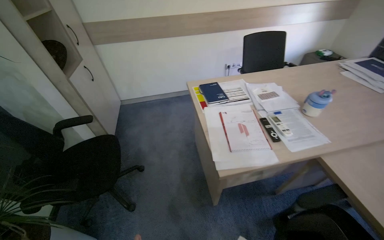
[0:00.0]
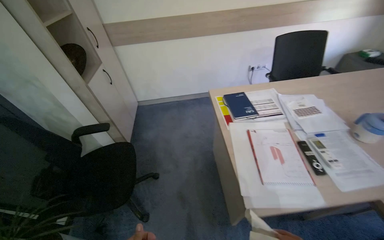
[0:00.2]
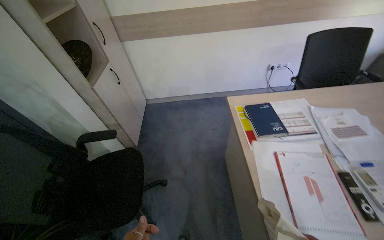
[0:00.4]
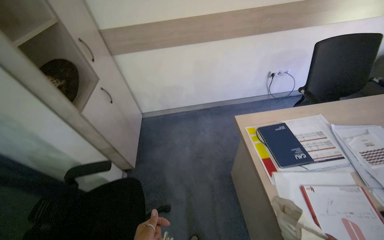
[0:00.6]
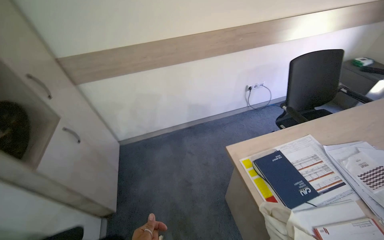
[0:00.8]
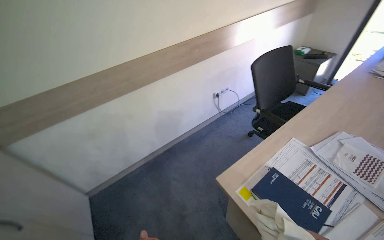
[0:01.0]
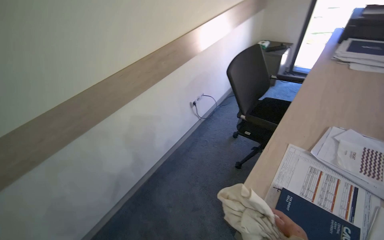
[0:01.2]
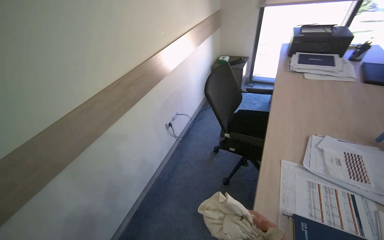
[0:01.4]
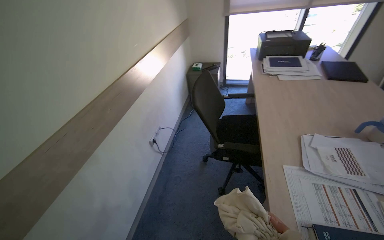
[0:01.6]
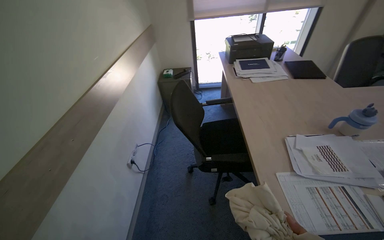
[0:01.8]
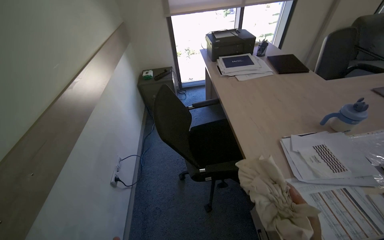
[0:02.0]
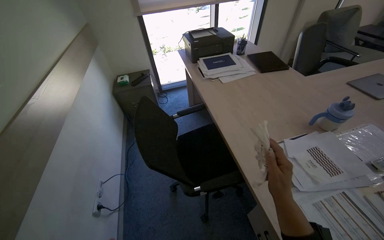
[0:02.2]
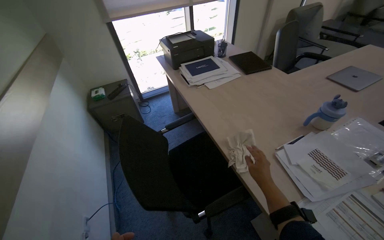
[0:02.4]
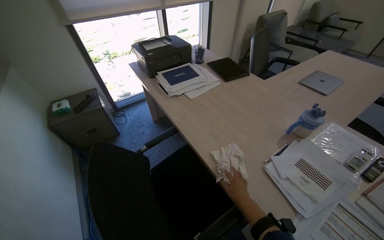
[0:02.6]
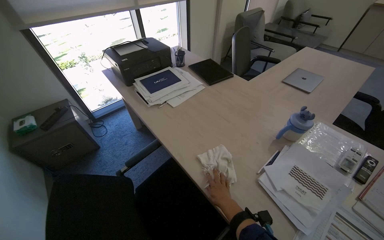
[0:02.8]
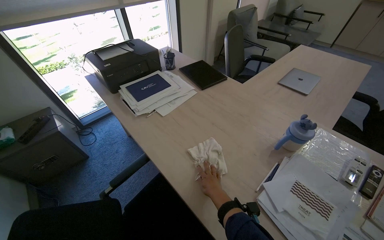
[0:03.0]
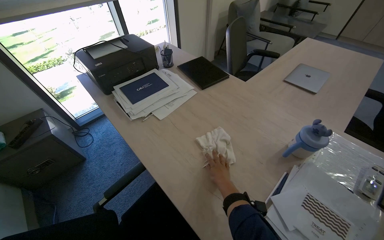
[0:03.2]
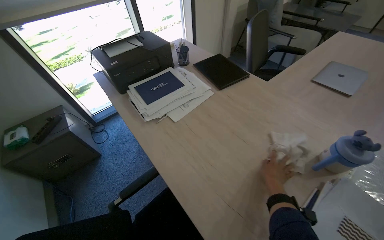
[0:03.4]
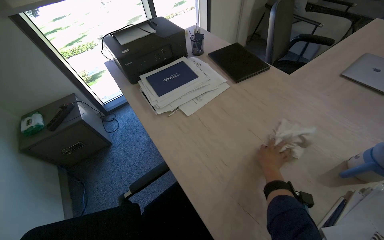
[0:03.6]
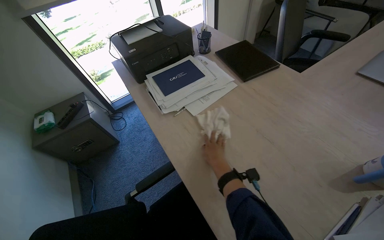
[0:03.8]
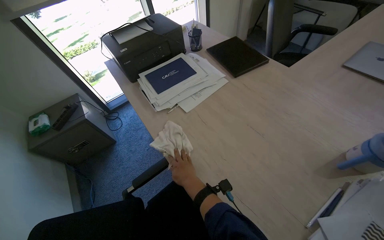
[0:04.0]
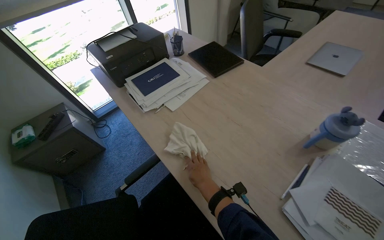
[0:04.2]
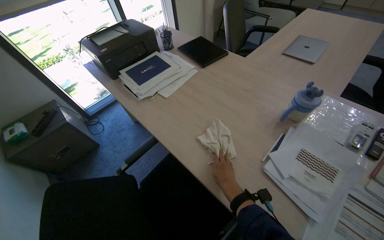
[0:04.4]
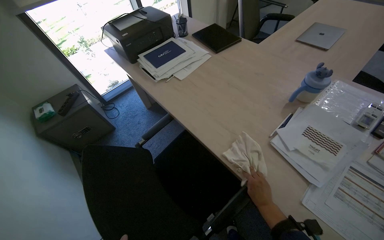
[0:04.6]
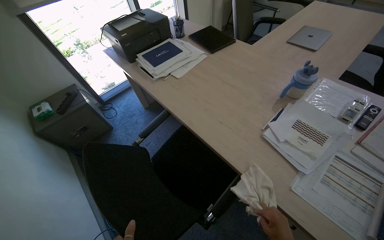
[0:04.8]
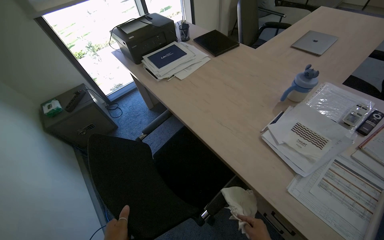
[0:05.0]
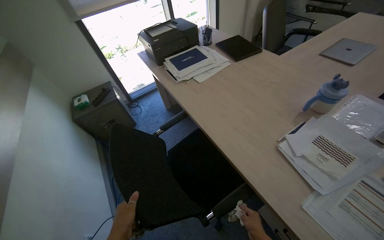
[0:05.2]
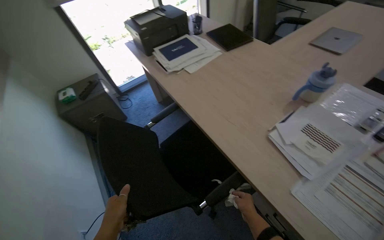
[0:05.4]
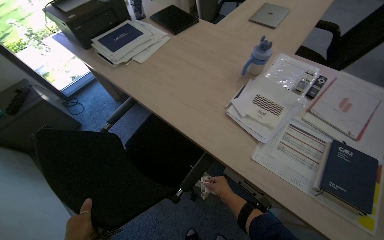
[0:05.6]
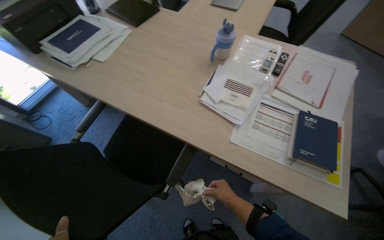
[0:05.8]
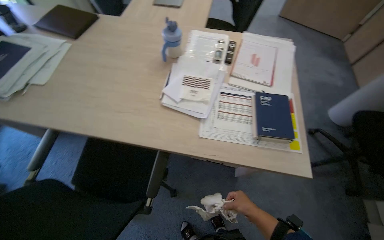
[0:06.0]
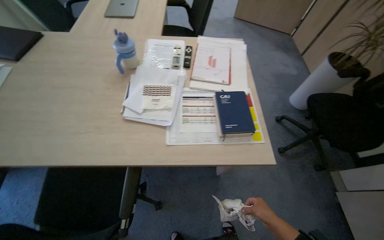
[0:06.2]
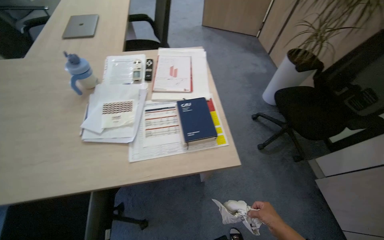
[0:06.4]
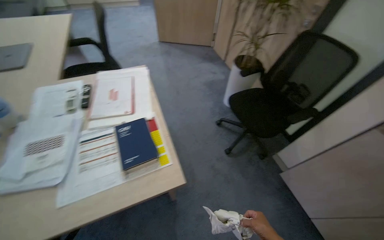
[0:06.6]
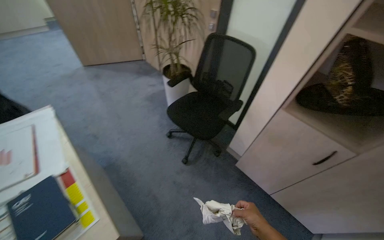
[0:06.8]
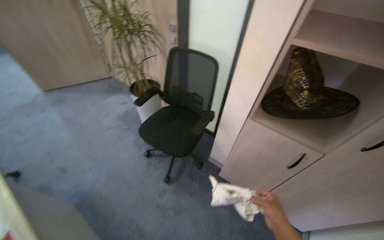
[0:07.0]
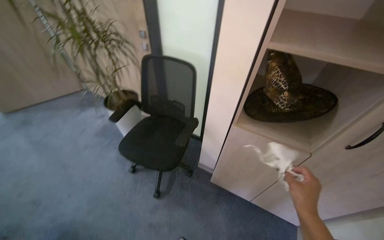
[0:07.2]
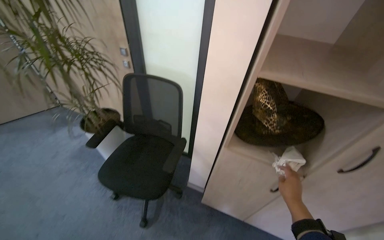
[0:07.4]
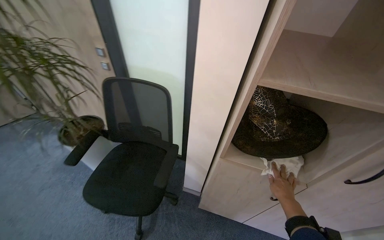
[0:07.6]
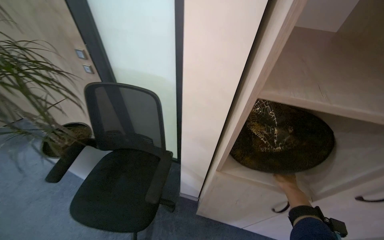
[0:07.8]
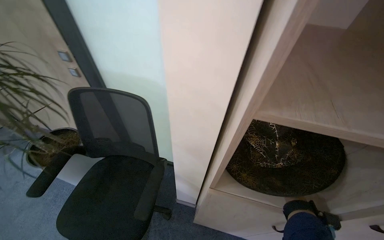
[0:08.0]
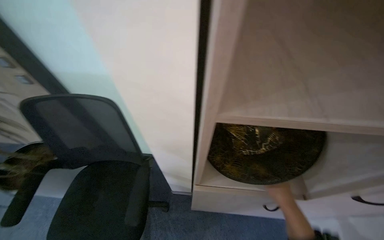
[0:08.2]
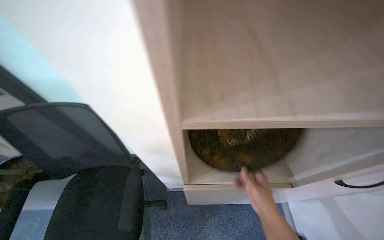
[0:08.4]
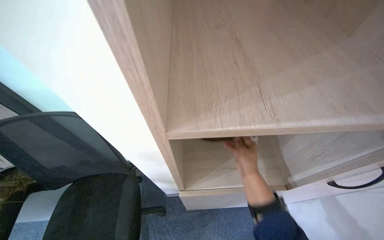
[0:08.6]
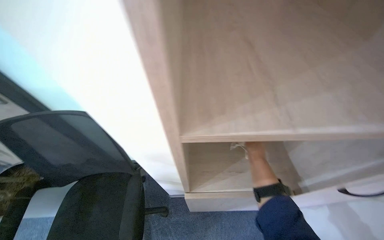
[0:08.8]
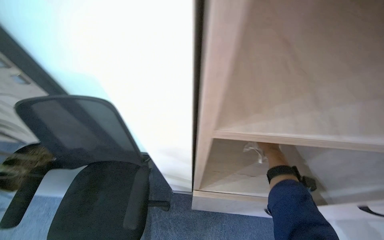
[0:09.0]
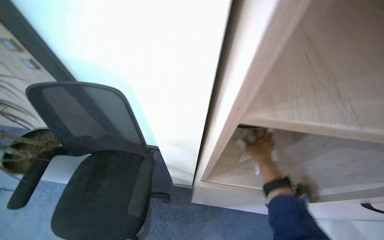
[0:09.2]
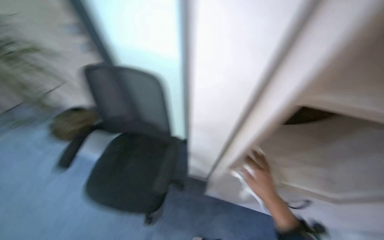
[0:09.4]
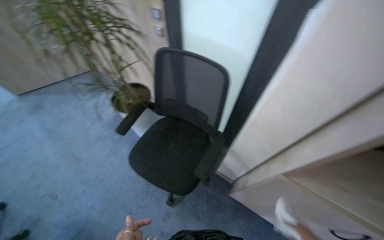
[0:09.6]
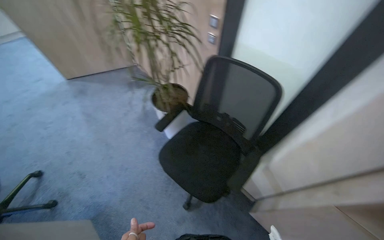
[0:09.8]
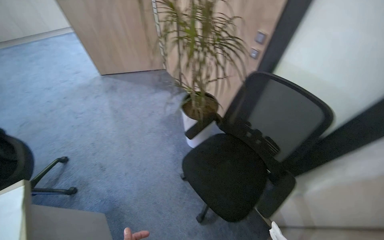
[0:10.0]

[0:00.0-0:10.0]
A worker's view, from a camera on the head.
Job: wiping surfaces.
The whole recording: Wiping office desk and shelves. The worker wipes the office desk and adjacent shelves with a cloth.
0:00.0 to 0:01.4: The head travels roughly 1 m. The wearer's head swings about 50 degrees to the right.
0:01.4 to 0:02.8: The camera travels about 70 cm. The wearer looks approximately 65 degrees further to the right.
0:02.8 to 0:04.2: The right hand goes some 15 cm up the picture, and goes to the right and returns, about 10 cm each way.
0:04.2 to 0:05.8: The wearer's head swings about 20 degrees to the right.
0:05.8 to 0:07.2: The camera travels roughly 90 cm. The wearer's head swings some 90 degrees to the right. The view tips upward by some 15 degrees.
0:07.2 to 0:08.6: The head travels approximately 40 cm. The head turns to the right by about 30 degrees.
0:08.6 to 0:10.0: The head travels roughly 60 cm. The wearer's head swings roughly 55 degrees to the left.

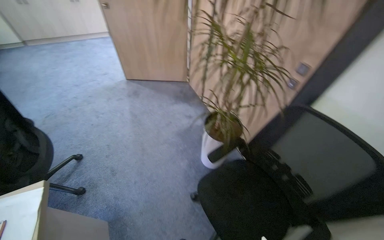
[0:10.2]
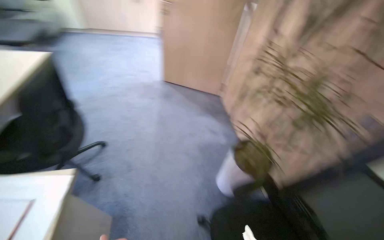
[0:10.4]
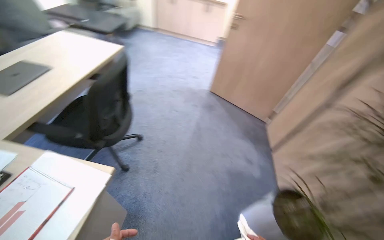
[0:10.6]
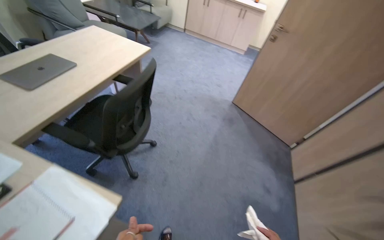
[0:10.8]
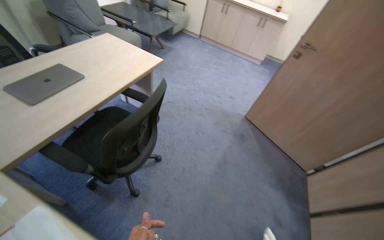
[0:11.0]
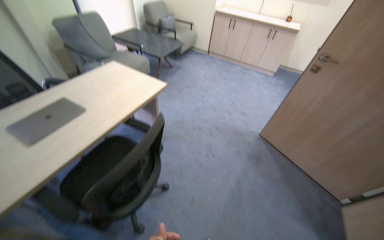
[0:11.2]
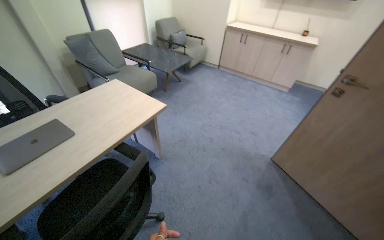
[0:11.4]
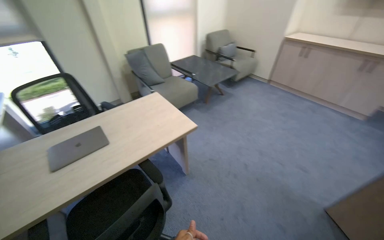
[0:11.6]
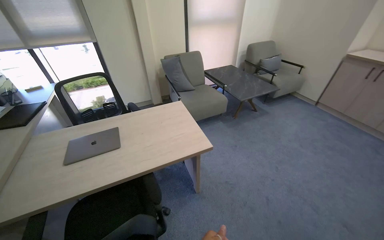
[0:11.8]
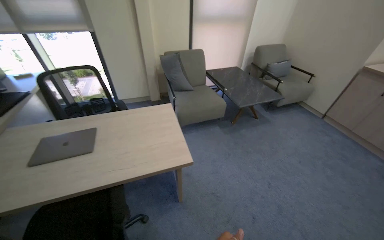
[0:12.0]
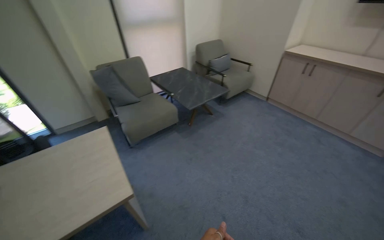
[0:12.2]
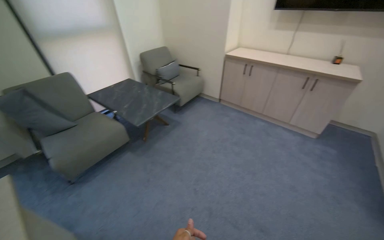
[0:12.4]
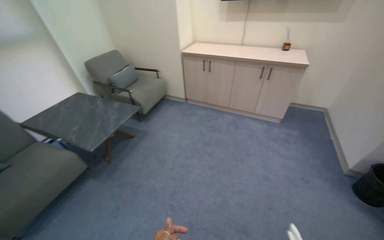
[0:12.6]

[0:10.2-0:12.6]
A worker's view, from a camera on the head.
Job: wiping surfaces.
The whole recording: Wiping office desk and shelves. The worker wipes the office desk and adjacent shelves with a cloth.
0:10.2 to 0:11.4: The head travels roughly 90 cm. The wearer looks some 60 degrees further to the left. The wearer looks approximately 15 degrees further upward.
0:11.4 to 0:12.6: The camera is carried some 1 m.

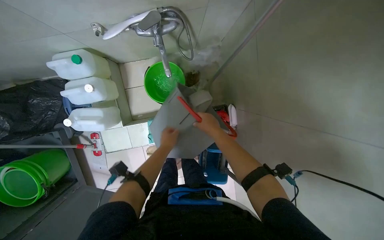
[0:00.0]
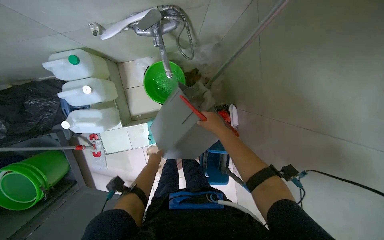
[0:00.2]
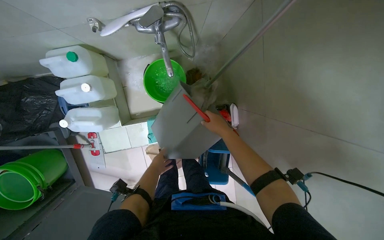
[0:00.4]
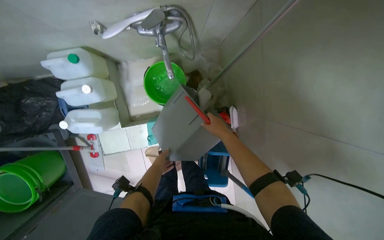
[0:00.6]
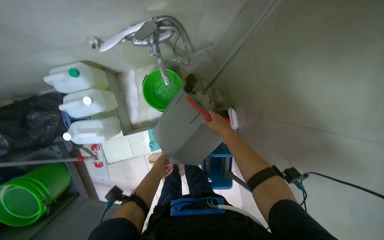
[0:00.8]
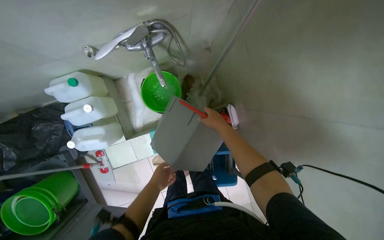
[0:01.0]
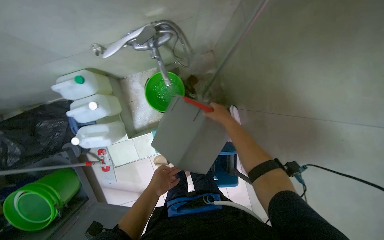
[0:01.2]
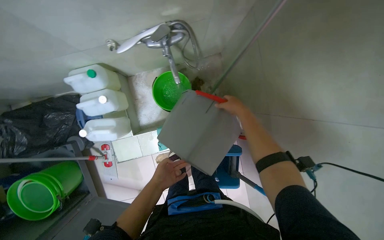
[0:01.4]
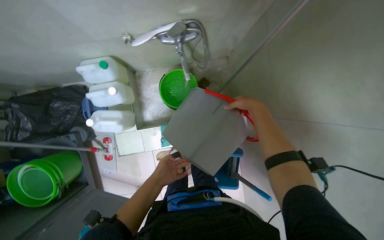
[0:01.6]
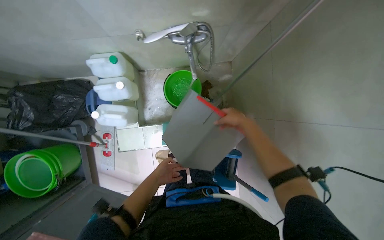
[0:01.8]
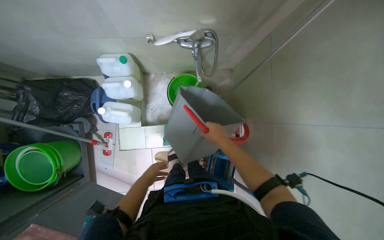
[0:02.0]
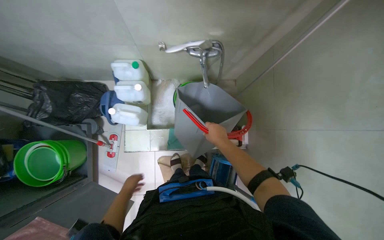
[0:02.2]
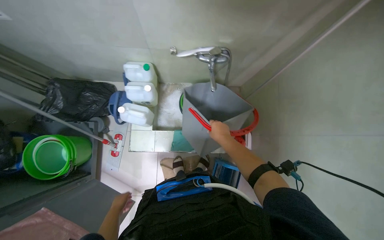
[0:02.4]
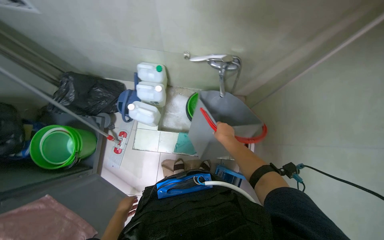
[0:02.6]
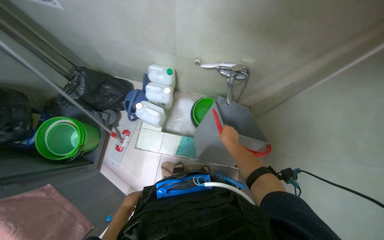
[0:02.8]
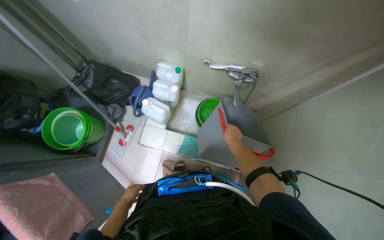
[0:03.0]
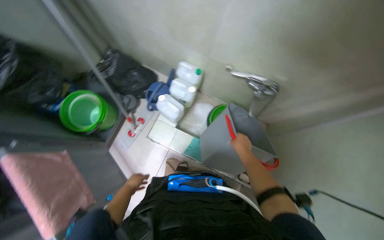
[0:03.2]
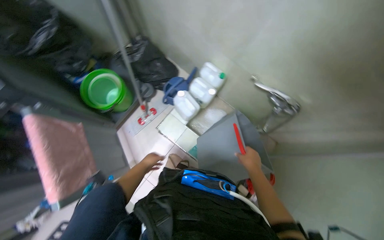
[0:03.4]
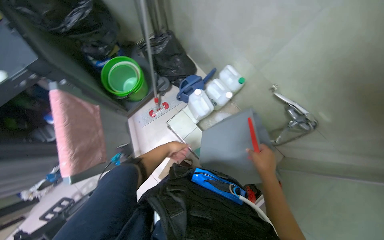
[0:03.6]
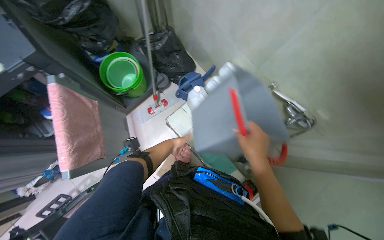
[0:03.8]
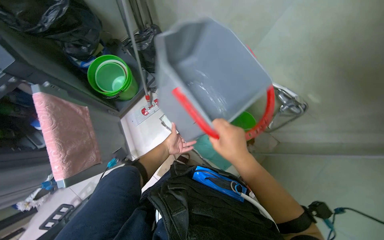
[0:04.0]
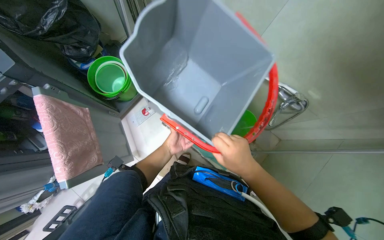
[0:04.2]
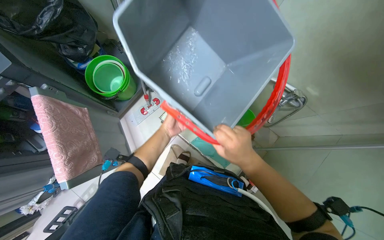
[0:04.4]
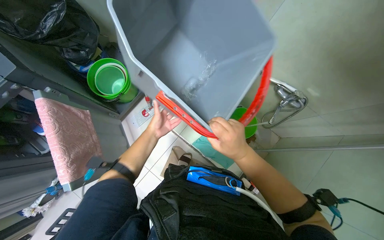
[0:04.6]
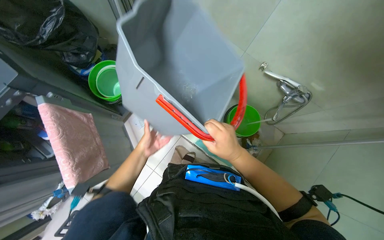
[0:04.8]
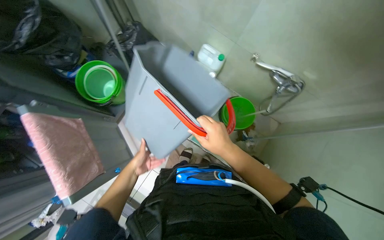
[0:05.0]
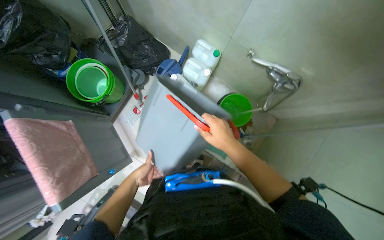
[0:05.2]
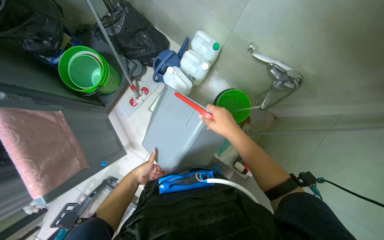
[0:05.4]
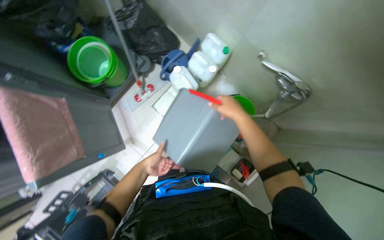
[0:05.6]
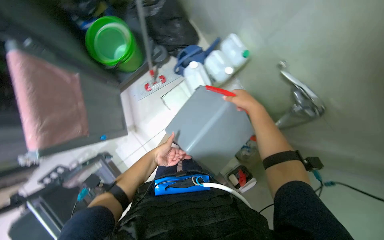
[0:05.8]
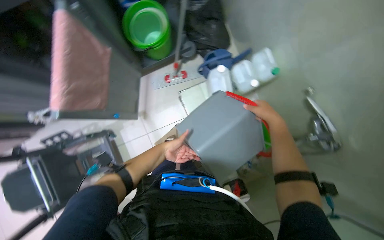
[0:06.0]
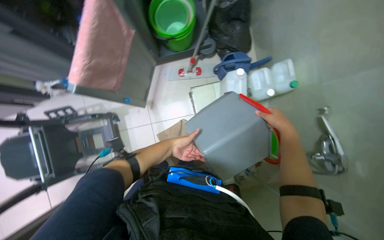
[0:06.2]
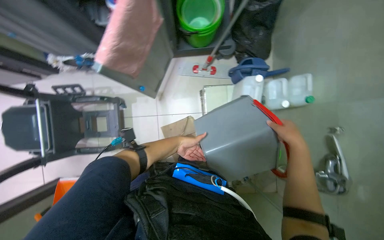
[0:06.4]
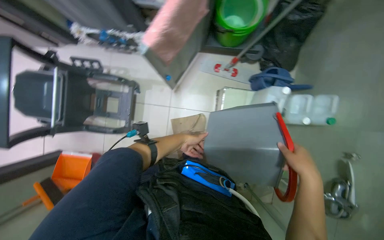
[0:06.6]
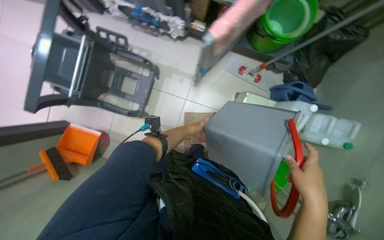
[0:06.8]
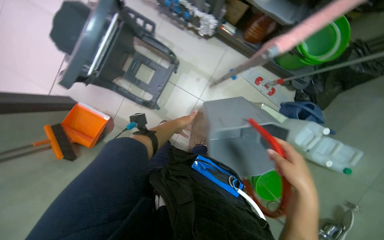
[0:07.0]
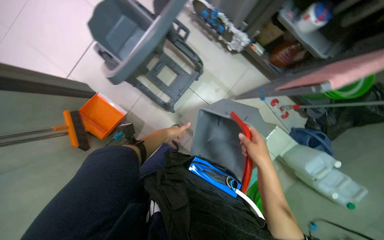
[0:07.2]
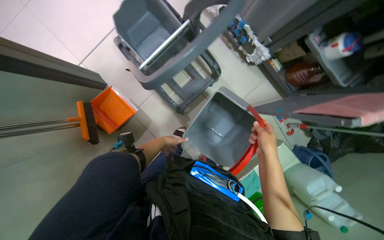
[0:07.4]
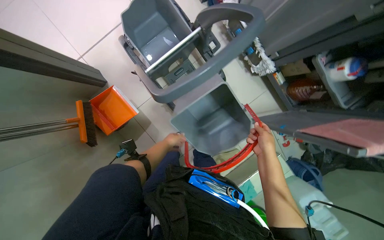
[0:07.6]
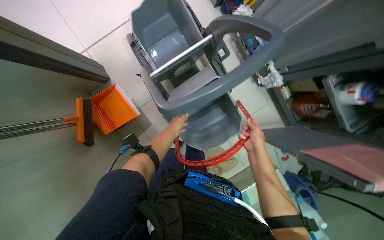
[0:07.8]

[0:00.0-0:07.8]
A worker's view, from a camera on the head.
Job: preparing cleaning supplies.
The whole recording: Preparing cleaning equipment. The worker fills the mop bucket with water, assembles the mop, gathers cleaning cloths and spray bottles, and organizes towels.
0:00.0 to 0:01.6: The left hand goes about 15 cm down the picture and nearer to the camera; the right hand travels nearer to the camera by about 10 cm.
0:01.6 to 0:03.2: The camera pitches upward, by roughly 15 degrees. The scene turns approximately 35 degrees clockwise in the picture. The left hand travels to the left and down the picture by roughly 35 cm.
0:03.2 to 0:04.6: The right hand goes about 25 cm nearer to the camera and to the left. Meanwhile the left hand shifts approximately 15 cm up the picture.
0:04.6 to 0:06.2: Everything in view rotates approximately 35 degrees clockwise.
0:06.2 to 0:07.8: The camera travels about 80 cm. Everything in view rotates about 70 degrees clockwise.
